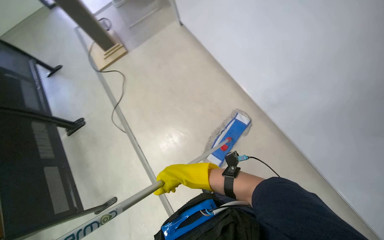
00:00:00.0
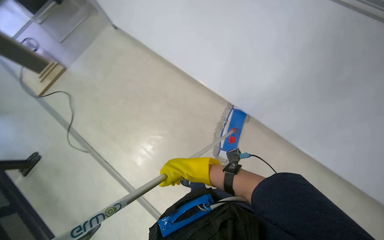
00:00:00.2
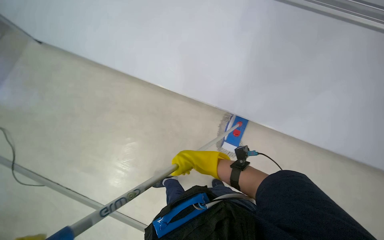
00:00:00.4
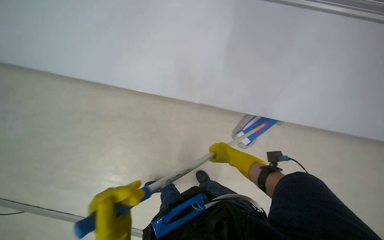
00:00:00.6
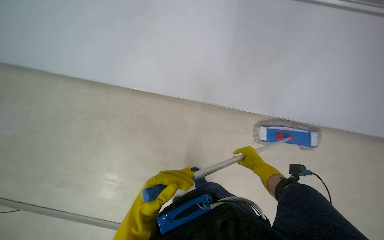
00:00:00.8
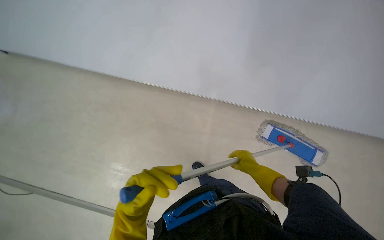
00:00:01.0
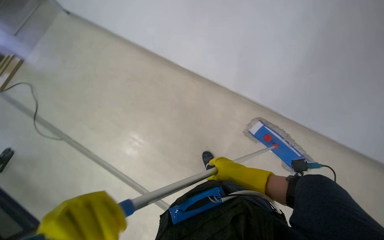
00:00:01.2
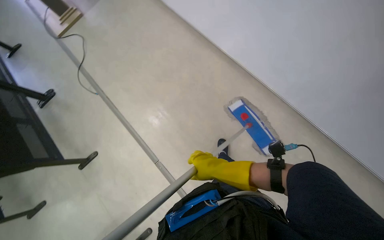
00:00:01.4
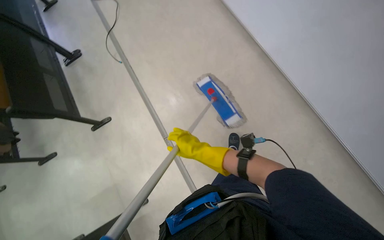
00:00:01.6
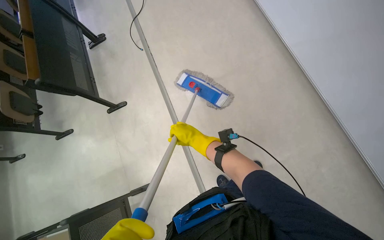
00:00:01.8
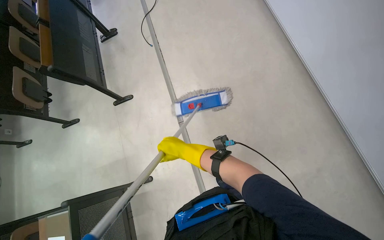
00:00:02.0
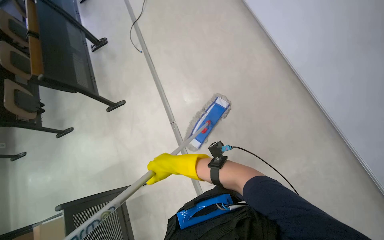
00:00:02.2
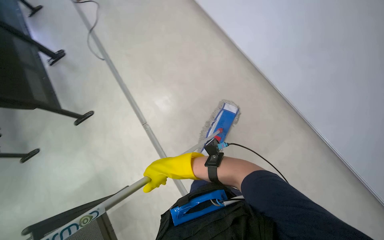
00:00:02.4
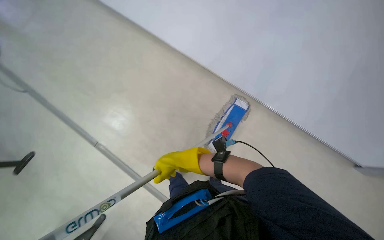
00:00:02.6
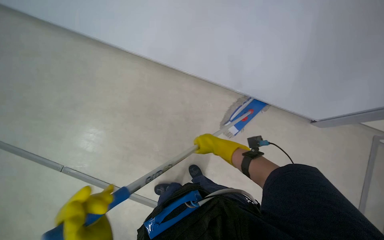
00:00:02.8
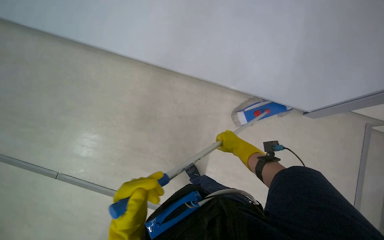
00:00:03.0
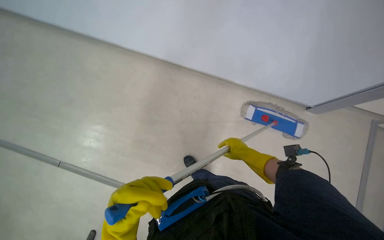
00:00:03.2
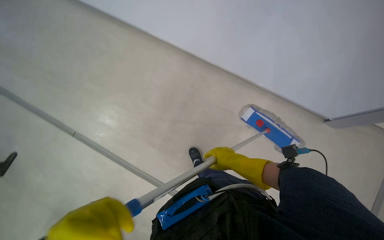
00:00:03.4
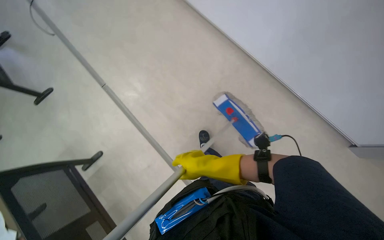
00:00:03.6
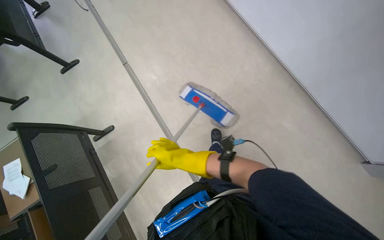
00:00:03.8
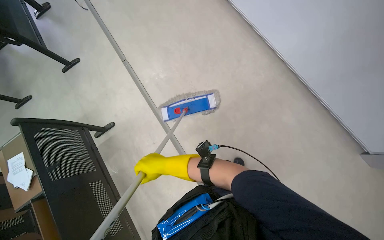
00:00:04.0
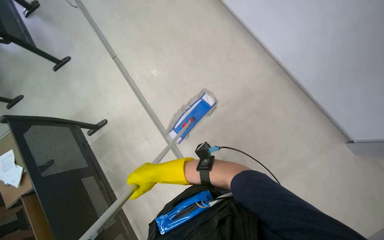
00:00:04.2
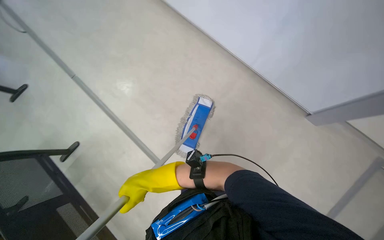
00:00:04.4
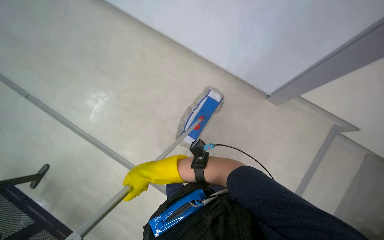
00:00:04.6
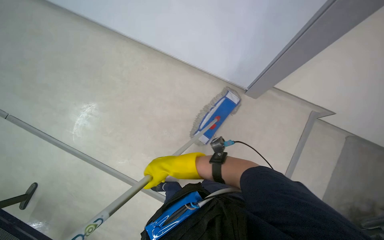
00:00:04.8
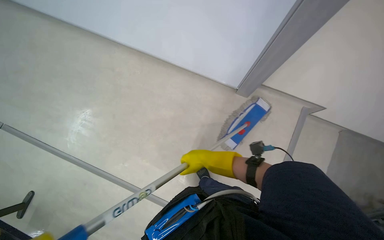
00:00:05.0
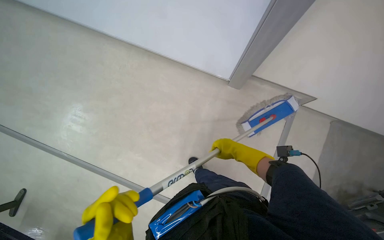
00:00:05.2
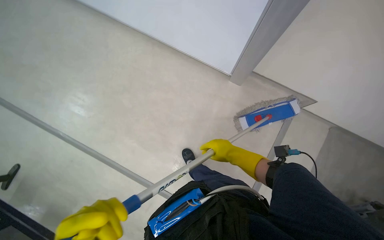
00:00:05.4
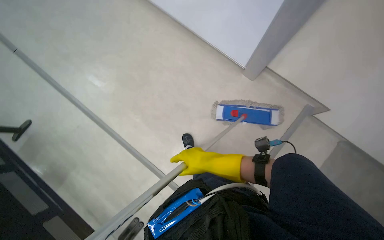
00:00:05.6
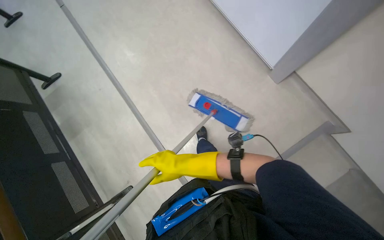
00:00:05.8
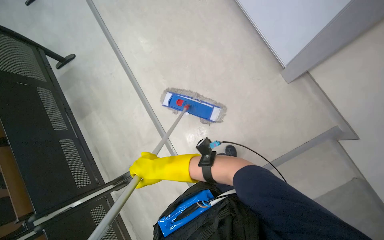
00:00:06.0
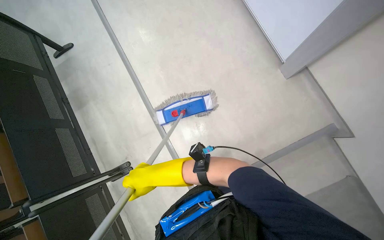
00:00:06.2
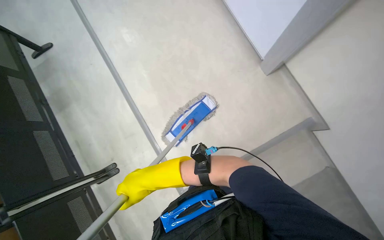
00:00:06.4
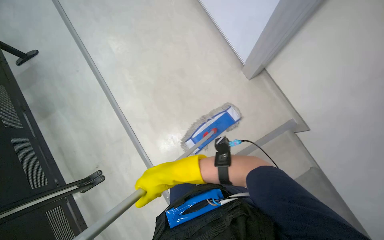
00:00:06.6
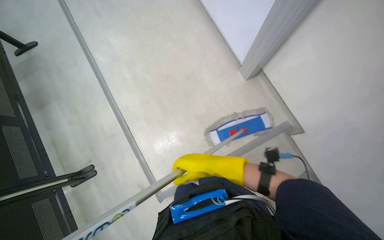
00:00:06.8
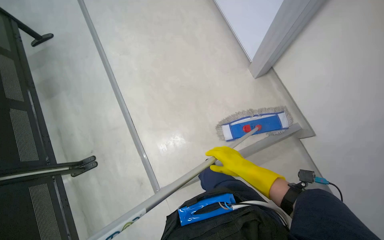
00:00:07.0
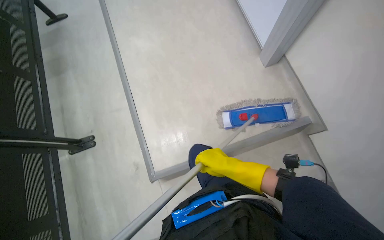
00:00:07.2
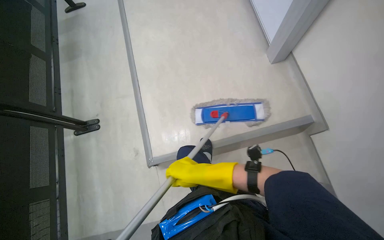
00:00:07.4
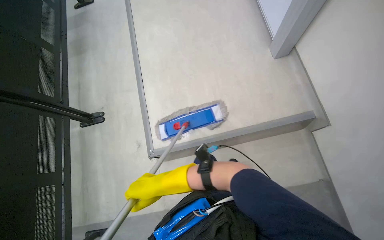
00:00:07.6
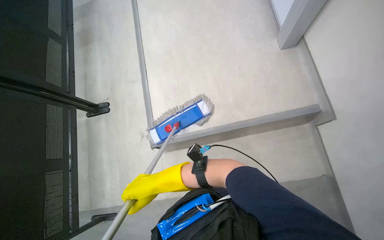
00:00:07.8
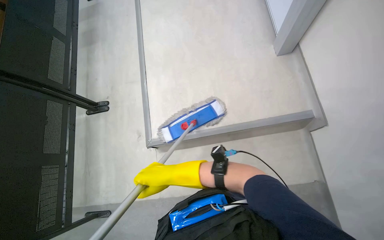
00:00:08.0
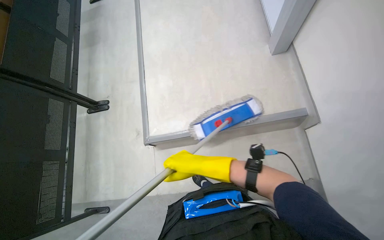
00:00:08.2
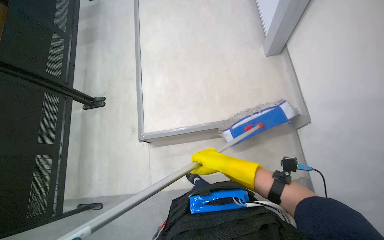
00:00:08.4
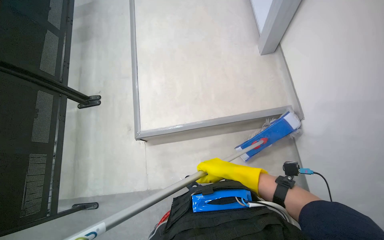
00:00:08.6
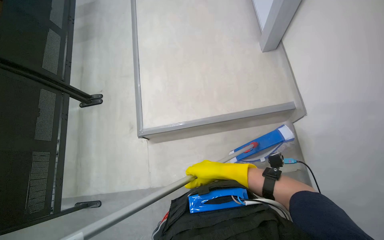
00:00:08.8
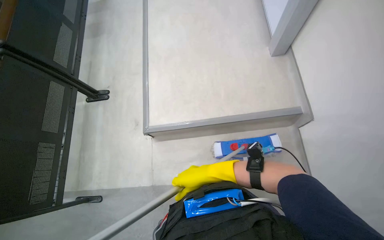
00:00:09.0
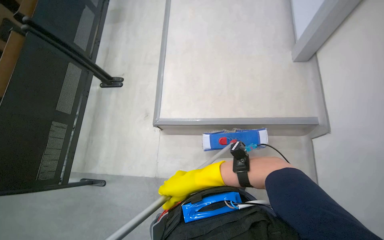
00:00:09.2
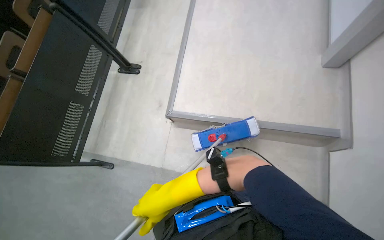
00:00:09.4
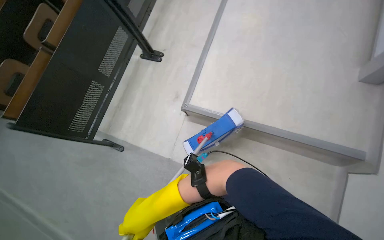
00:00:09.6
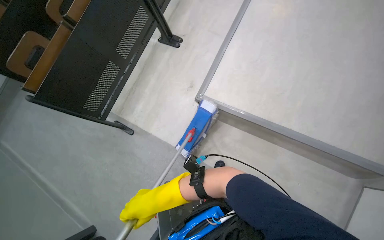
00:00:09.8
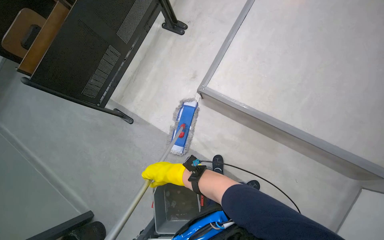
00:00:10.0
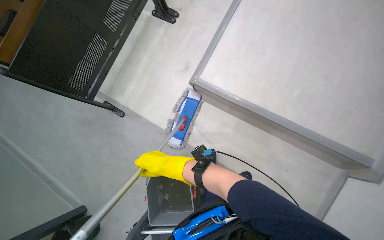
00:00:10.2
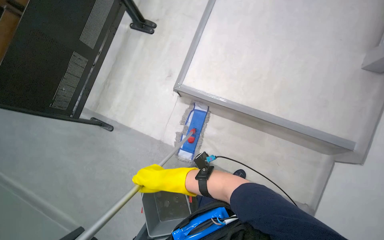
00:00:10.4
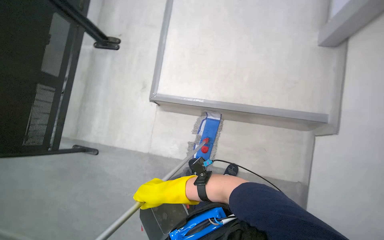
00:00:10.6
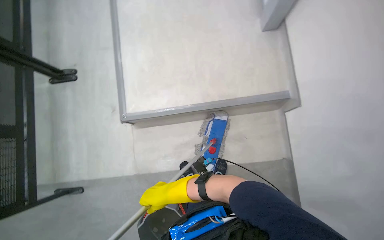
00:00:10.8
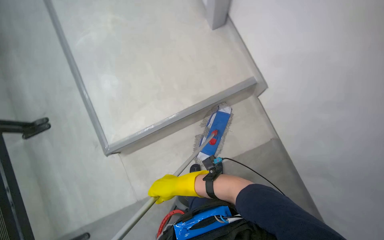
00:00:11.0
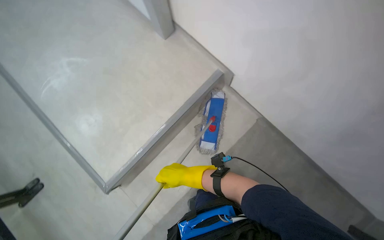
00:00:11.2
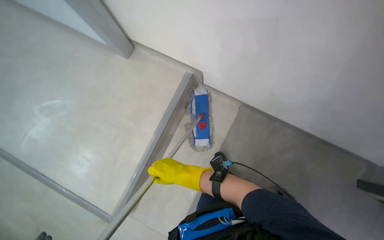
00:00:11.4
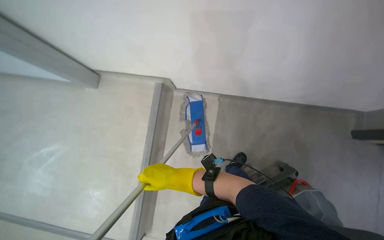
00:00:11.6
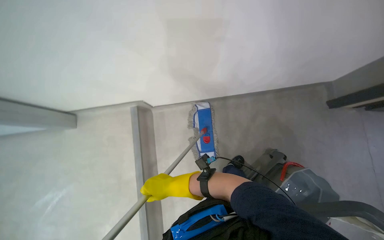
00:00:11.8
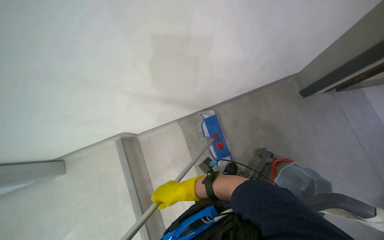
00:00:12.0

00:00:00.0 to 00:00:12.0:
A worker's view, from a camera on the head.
Job: mopping floor.
The whole recording: Mopping classroom floor. The worker mops the floor in the classroom between rows of desks.
00:00:01.6 to 00:00:03.0: The right hand heads to the right, covering roughly 35 cm.
00:00:03.0 to 00:00:04.4: The right hand is displaced down the picture and to the left by about 25 cm.
00:00:04.4 to 00:00:06.0: The head turns to the left by about 50 degrees. The camera pitches downward, by approximately 15 degrees.
00:00:06.0 to 00:00:07.6: The camera is carried approximately 70 cm.
00:00:07.6 to 00:00:09.0: The right hand heads to the right, covering some 20 cm.
00:00:09.0 to 00:00:10.4: The wearer looks roughly 15 degrees further downward.
00:00:10.4 to 00:00:12.0: The head turns to the right by approximately 120 degrees. The wearer looks approximately 15 degrees further upward.

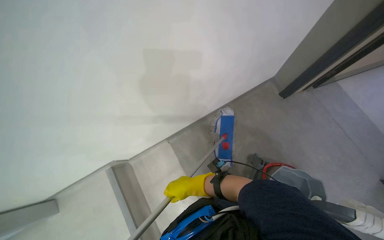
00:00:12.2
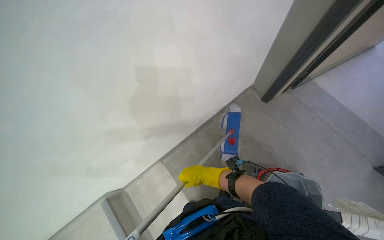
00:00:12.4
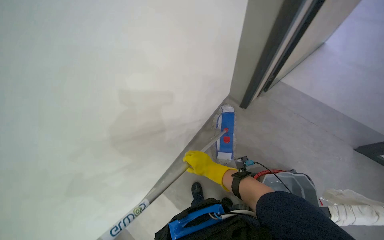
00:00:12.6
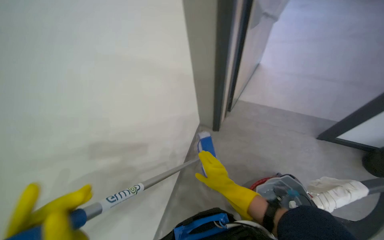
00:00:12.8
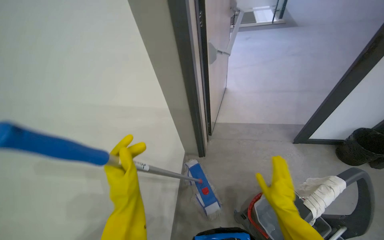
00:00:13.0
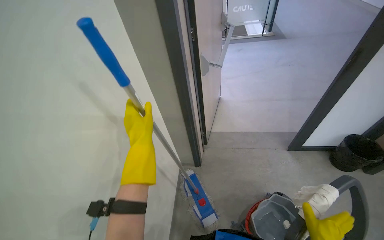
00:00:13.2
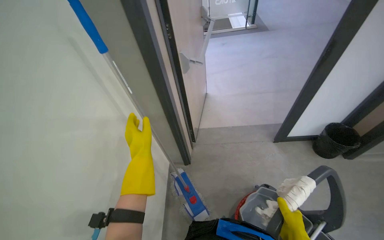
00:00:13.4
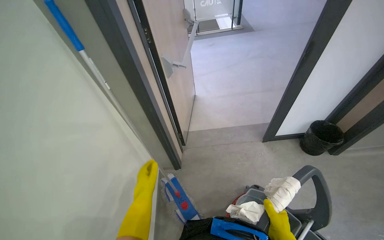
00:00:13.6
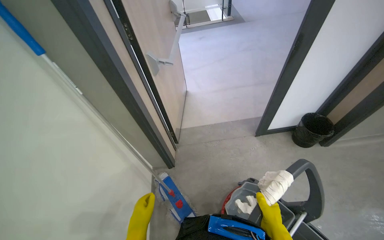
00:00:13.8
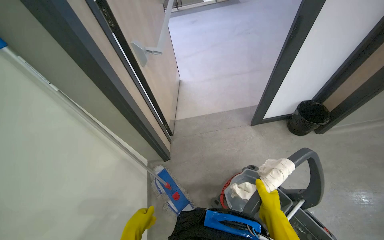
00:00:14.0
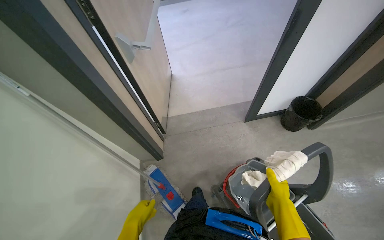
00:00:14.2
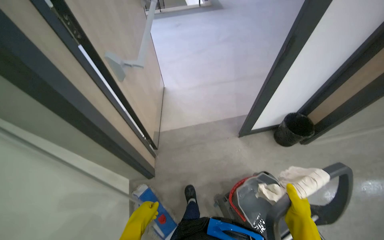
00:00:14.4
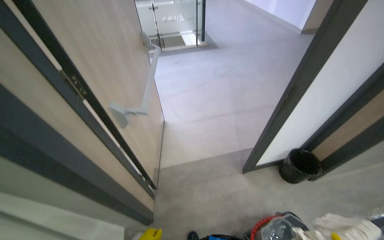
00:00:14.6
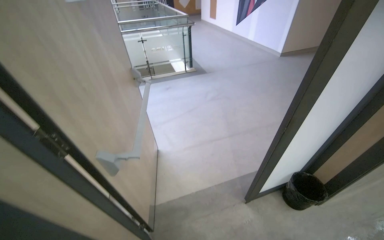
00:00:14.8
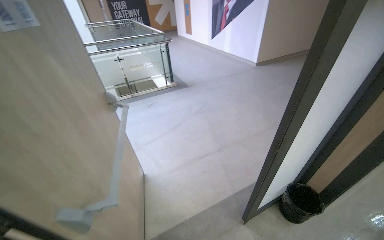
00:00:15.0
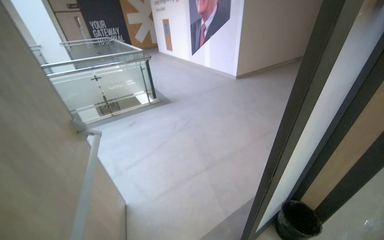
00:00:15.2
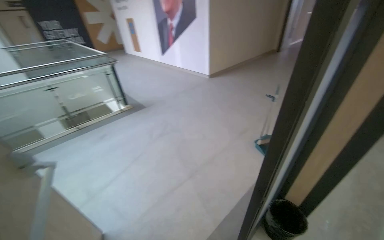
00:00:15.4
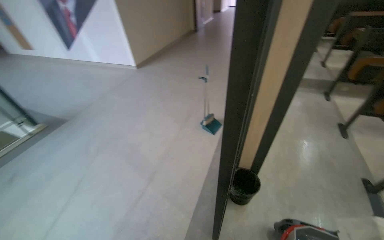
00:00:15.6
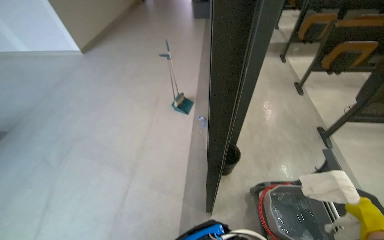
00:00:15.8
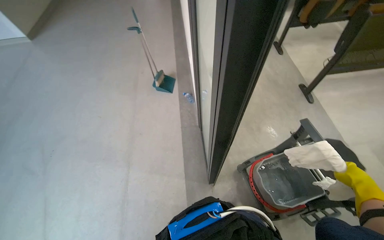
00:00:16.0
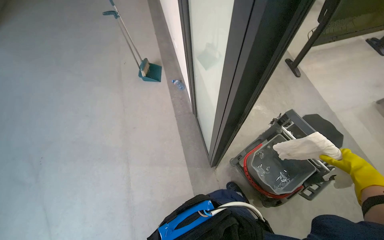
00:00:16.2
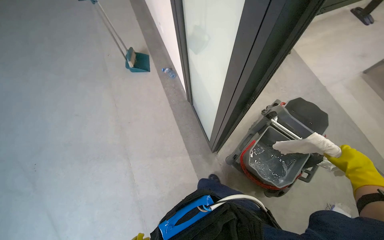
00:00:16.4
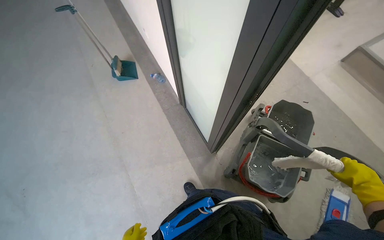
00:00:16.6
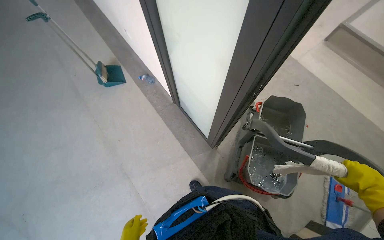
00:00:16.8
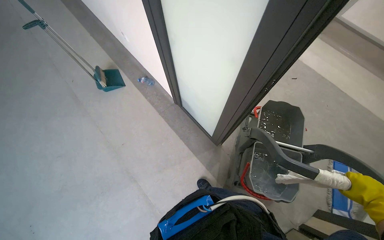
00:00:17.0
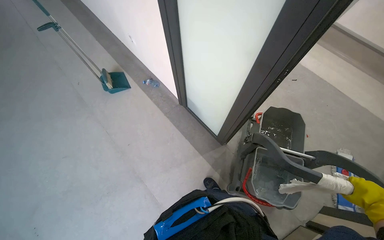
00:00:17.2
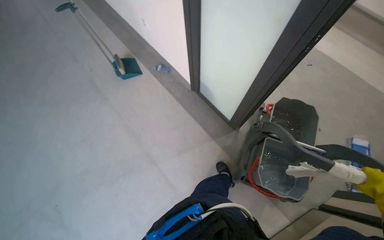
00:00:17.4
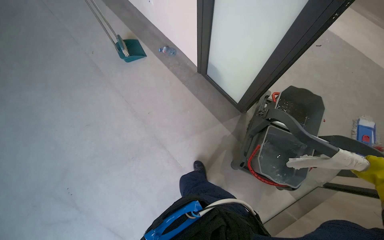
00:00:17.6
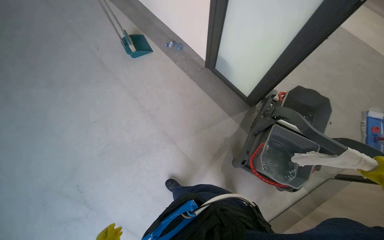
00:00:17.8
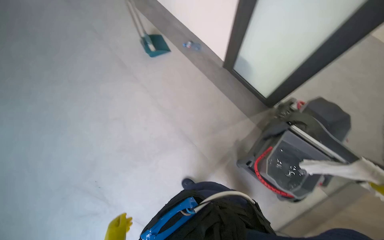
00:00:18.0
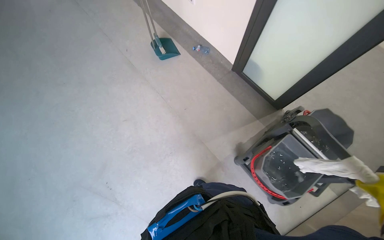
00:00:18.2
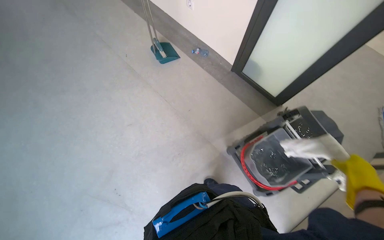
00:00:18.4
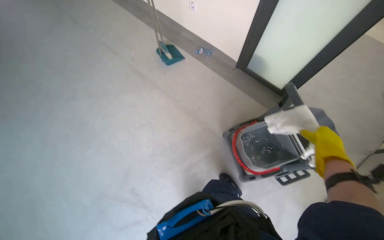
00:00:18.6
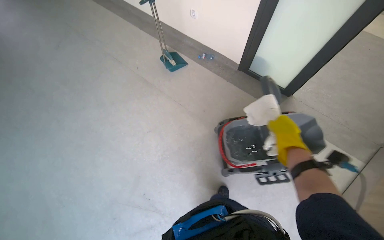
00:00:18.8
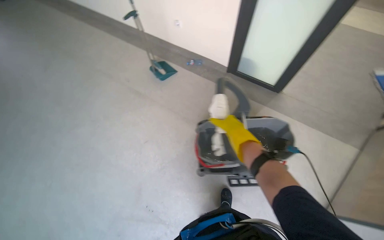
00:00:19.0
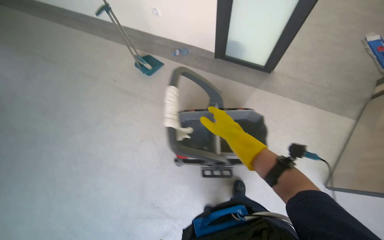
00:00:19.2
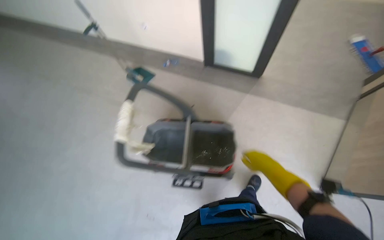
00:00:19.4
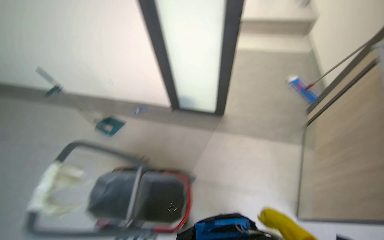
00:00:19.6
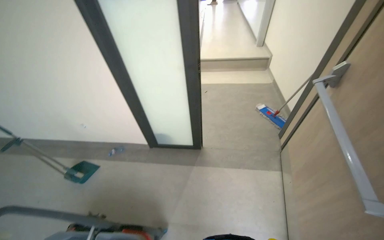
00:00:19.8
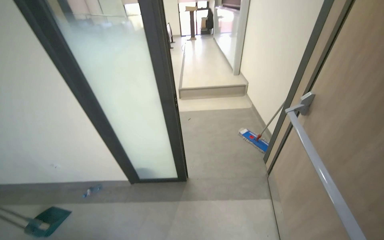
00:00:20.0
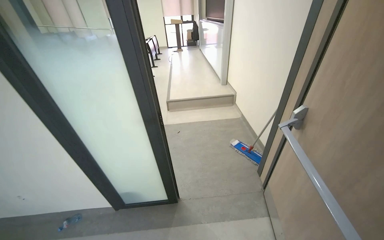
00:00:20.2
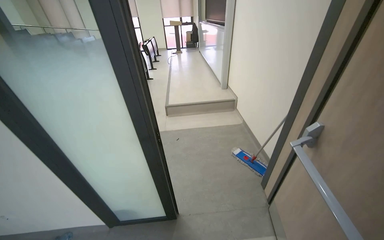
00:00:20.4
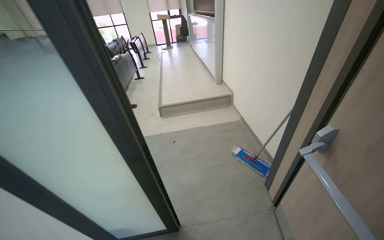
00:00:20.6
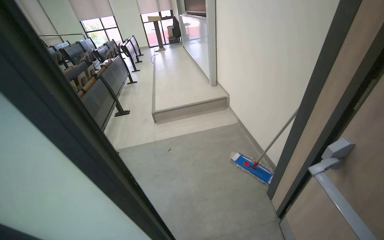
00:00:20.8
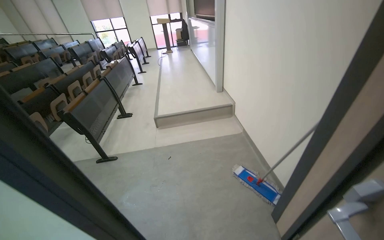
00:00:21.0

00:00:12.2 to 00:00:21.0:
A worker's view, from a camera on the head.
Job: mopping floor.
The whole recording: Mopping classroom floor. The worker mops the floor in the classroom between rows of desks.
00:00:12.2 to 00:00:13.6: The head rotates about 65 degrees to the right. The camera pitches upward, by approximately 35 degrees.
00:00:13.6 to 00:00:15.2: The wearer moves about 70 cm. The head turns to the right by about 30 degrees. The view tips upward by approximately 20 degrees.
00:00:15.2 to 00:00:16.6: The camera is carried about 50 cm. The head turns to the right by about 85 degrees. The view tilts about 30 degrees downward.
00:00:16.6 to 00:00:18.0: The view tips downward by about 20 degrees.
00:00:18.0 to 00:00:19.6: The camera pitches upward, by approximately 15 degrees. Everything in view rotates about 30 degrees counterclockwise.
00:00:19.6 to 00:00:21.0: The wearer moves roughly 90 cm. The head turns to the right by approximately 25 degrees. The view tilts approximately 25 degrees upward.
